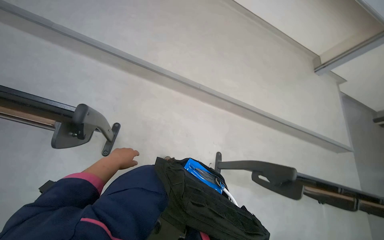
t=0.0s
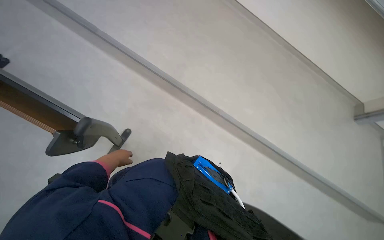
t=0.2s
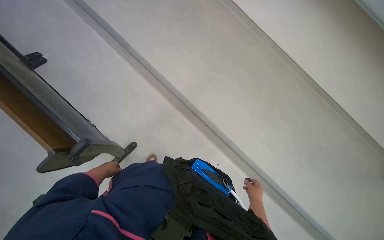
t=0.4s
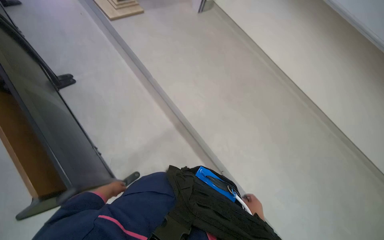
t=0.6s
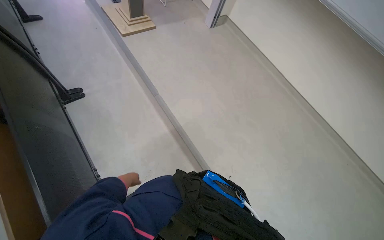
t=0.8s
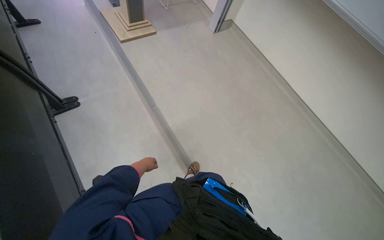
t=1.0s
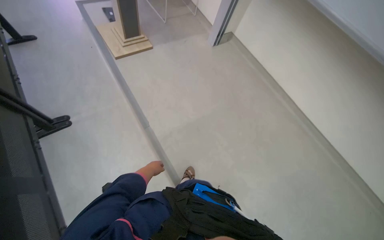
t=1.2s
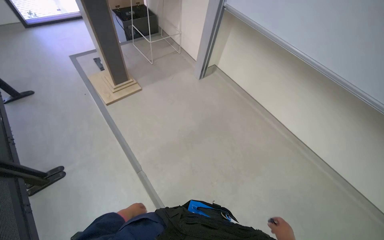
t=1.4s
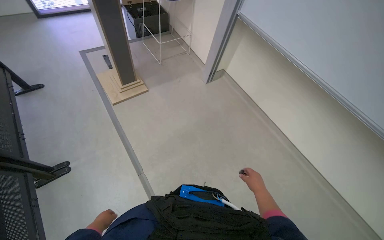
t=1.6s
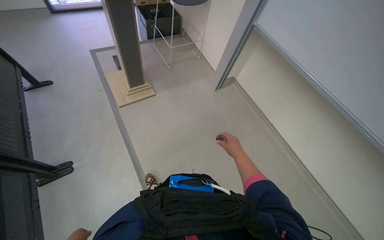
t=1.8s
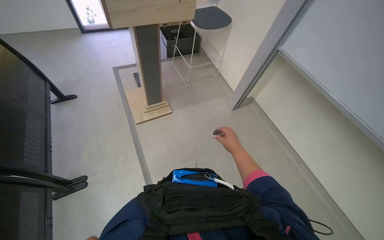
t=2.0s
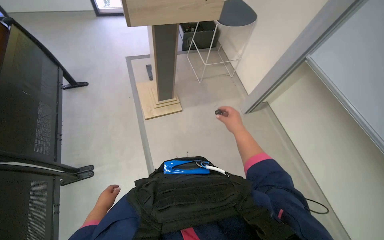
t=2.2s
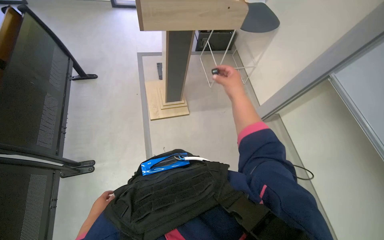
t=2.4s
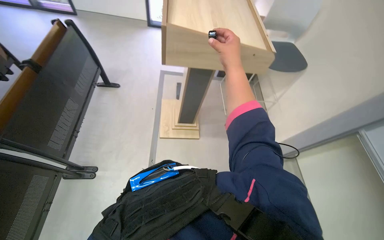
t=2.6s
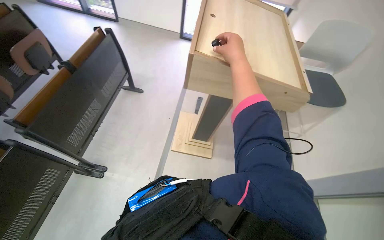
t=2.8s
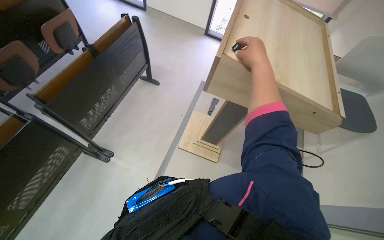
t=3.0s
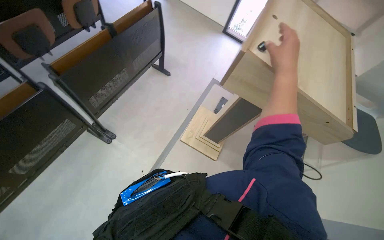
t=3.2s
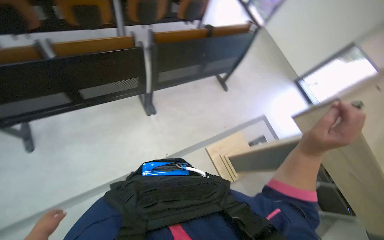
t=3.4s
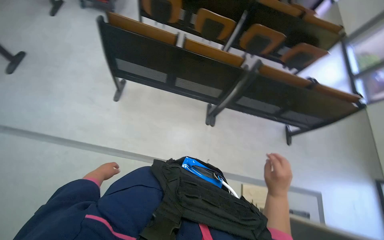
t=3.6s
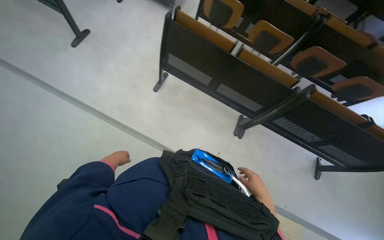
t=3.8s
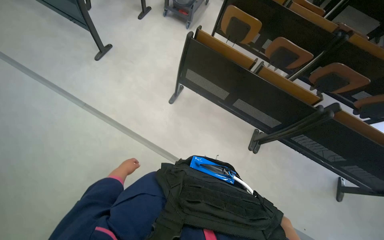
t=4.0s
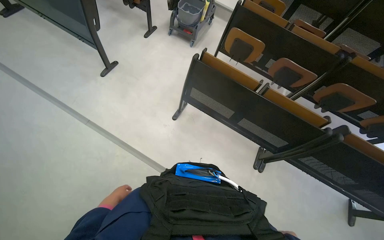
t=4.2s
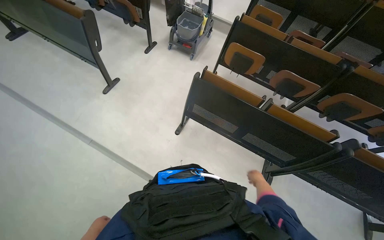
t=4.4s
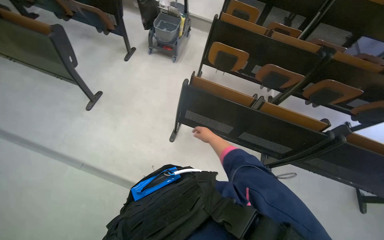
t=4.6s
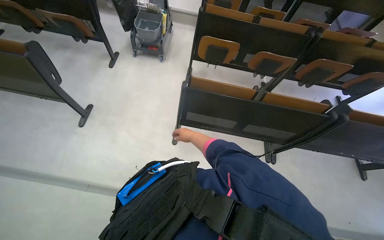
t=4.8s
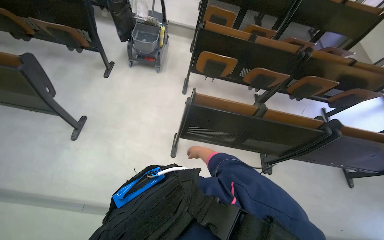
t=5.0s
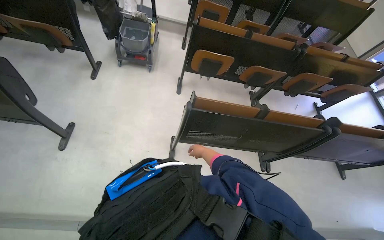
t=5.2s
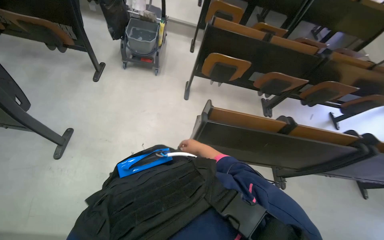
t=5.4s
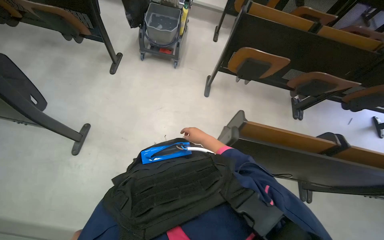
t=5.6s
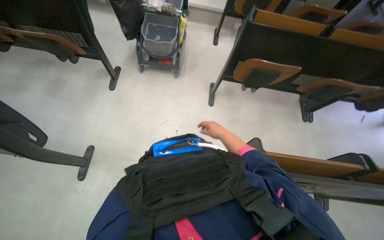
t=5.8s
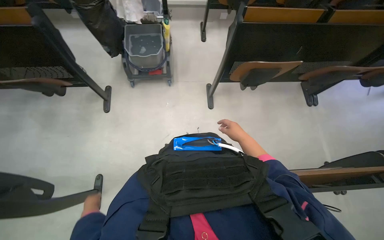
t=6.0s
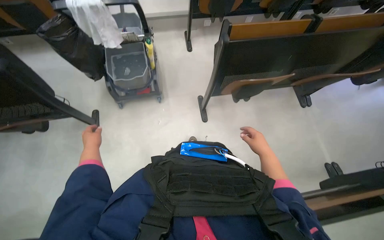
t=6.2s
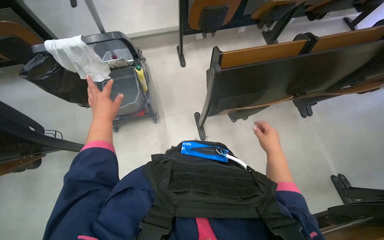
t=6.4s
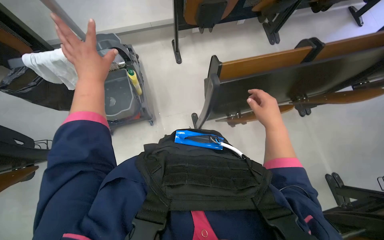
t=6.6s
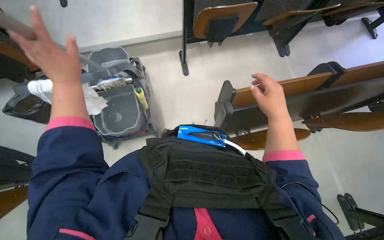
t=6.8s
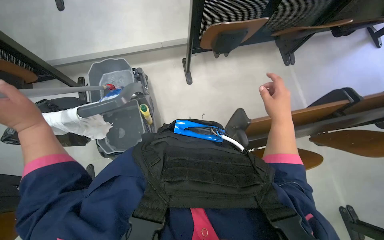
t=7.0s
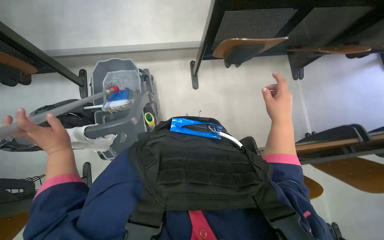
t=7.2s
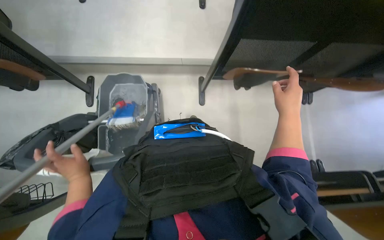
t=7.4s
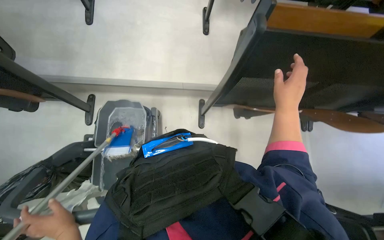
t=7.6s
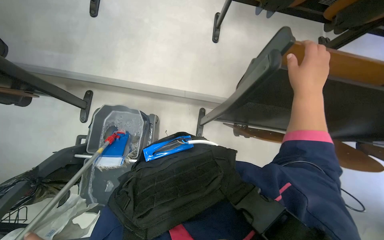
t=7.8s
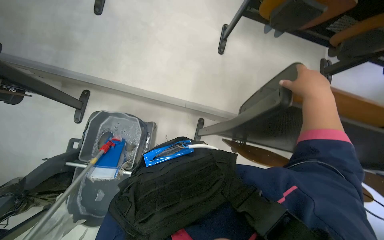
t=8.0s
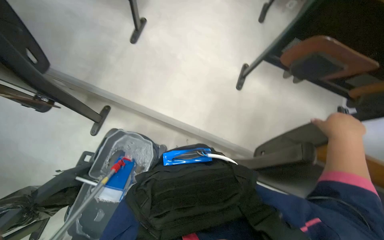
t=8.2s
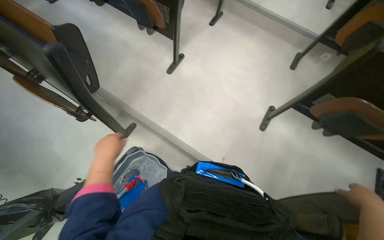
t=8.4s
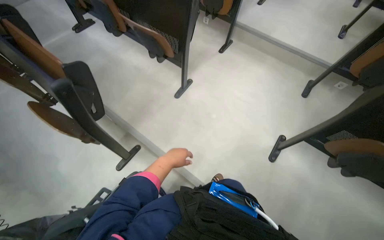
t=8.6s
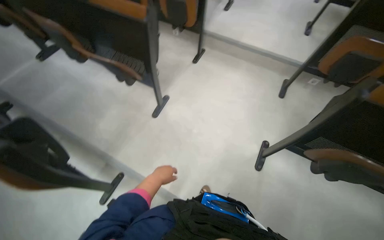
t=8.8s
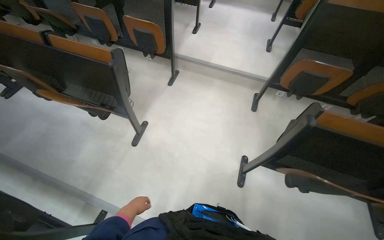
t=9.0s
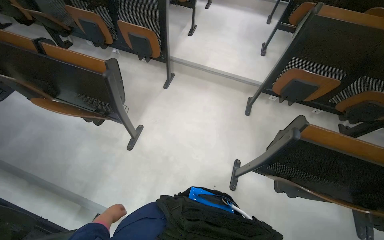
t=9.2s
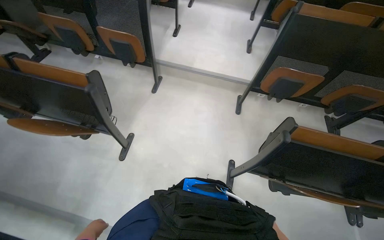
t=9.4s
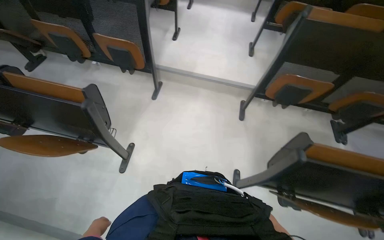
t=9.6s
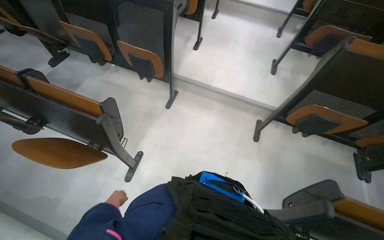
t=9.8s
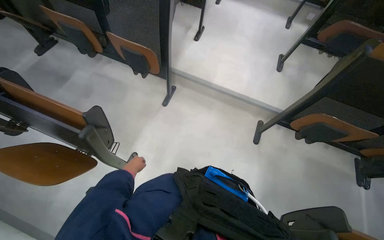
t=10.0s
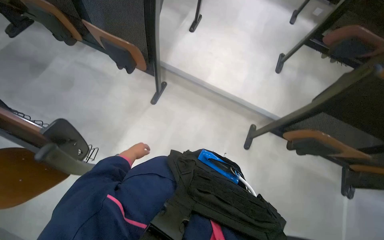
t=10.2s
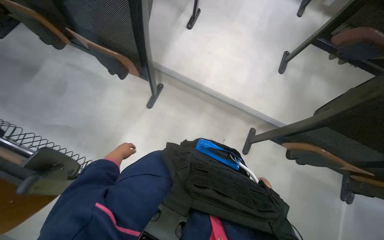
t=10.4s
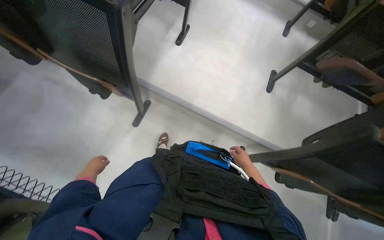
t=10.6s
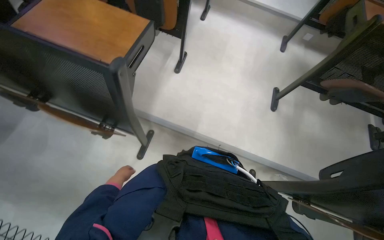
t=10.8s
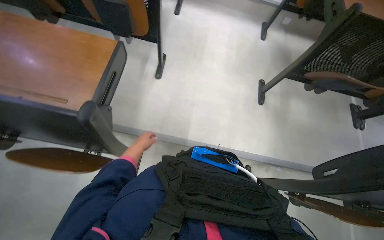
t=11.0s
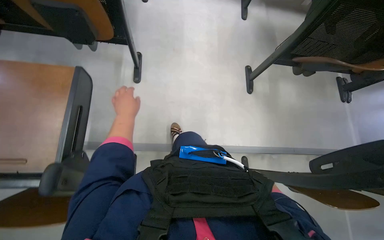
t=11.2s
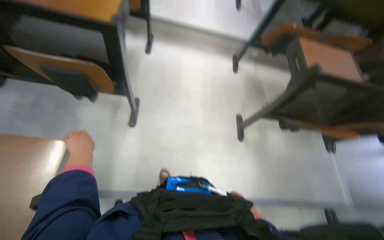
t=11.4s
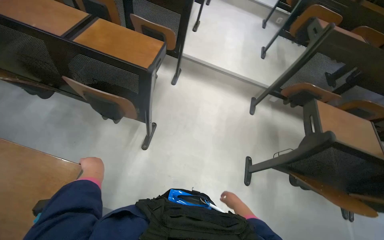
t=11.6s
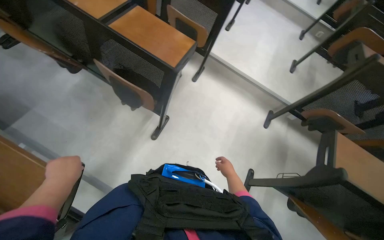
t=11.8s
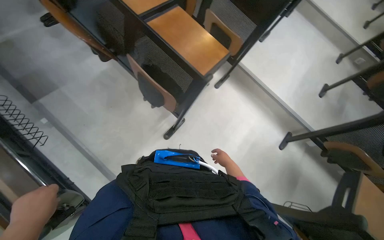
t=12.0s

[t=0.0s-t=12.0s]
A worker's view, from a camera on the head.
Job: organizing items.
The whole recording: Organizing lecture hall desks. The worker moves and adjusts desks in the lecture hall, picking up small items from the surfaces.
t=0.0s to t=1.6s: The camera is carried about 70 cm. The wearer's head swings some 20 degrees to the left.
t=1.6s to t=3.0s: The head rotates some 55 degrees to the left. The view tips upward by some 15 degrees.
t=3.0s to t=4.4s: The camera is carried some 70 cm. The wearer looks about 95 degrees further to the left. The camera pitches upward, by about 20 degrees.
t=4.4s to t=6.0s: The camera travels about 1 m. Everything in view rotates approximately 30 degrees counterclockwise.
t=6.0s to t=7.6s: The camera travels approximately 1 m.
t=7.6s to t=9.0s: The camera travels some 80 cm. The wearer looks some 25 degrees further upward.
t=9.0s to t=10.4s: The camera is carried some 90 cm. The wearer looks about 15 degrees further downward.

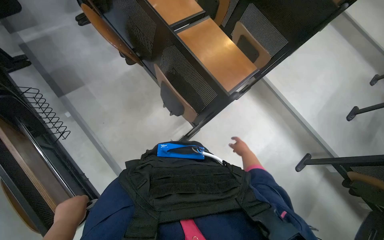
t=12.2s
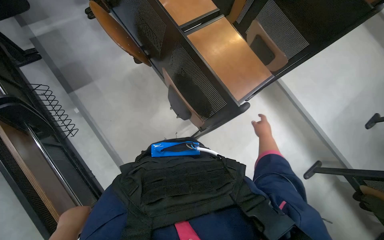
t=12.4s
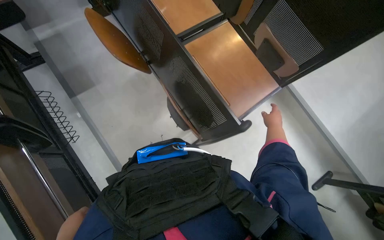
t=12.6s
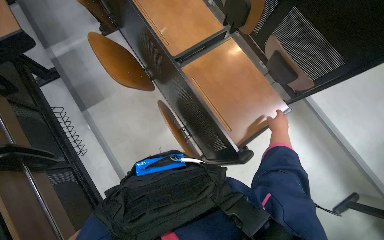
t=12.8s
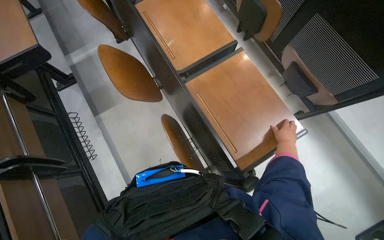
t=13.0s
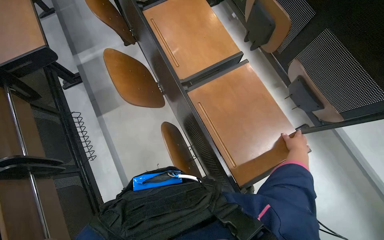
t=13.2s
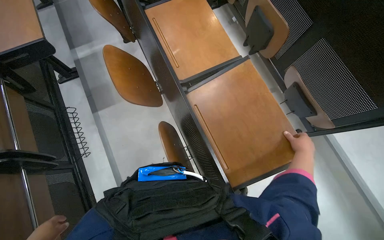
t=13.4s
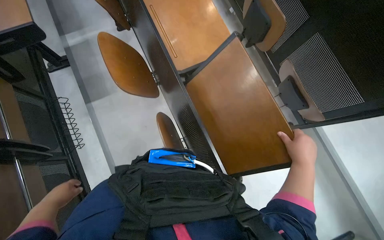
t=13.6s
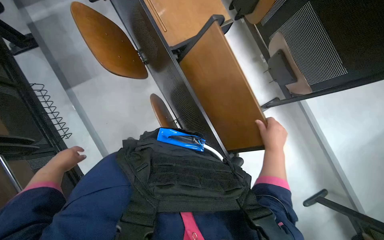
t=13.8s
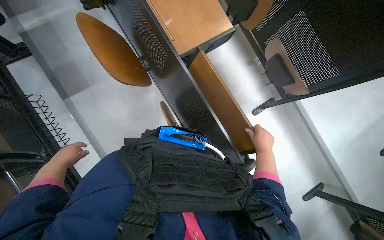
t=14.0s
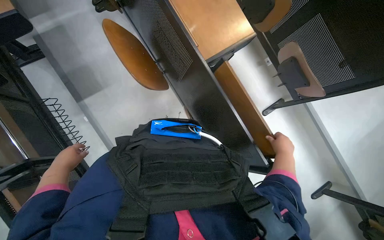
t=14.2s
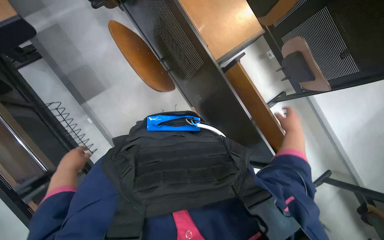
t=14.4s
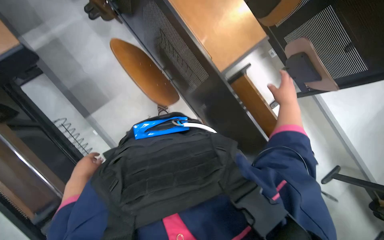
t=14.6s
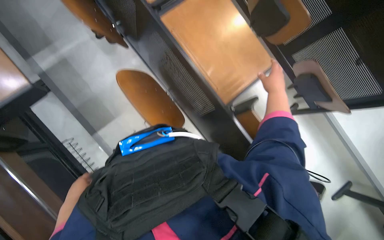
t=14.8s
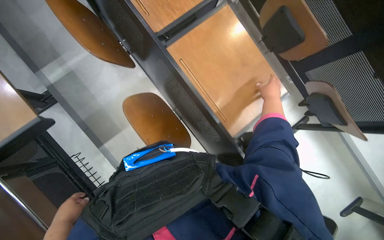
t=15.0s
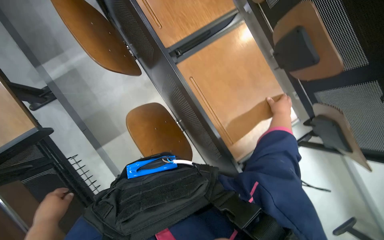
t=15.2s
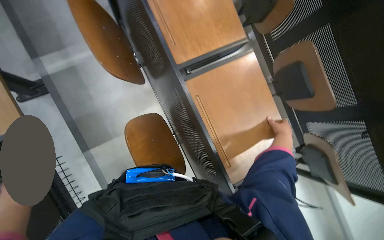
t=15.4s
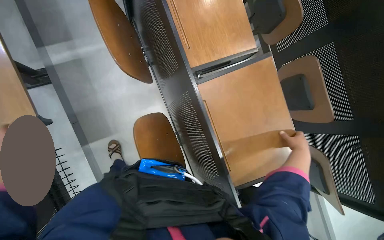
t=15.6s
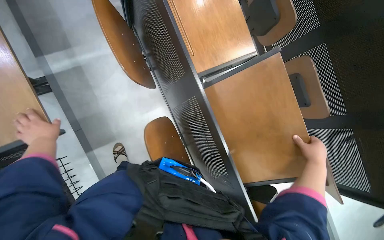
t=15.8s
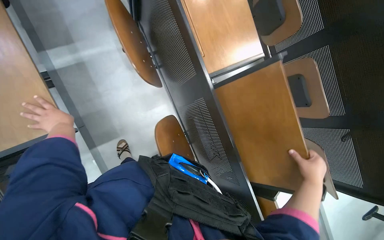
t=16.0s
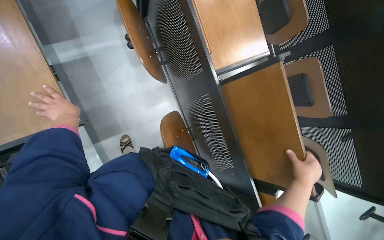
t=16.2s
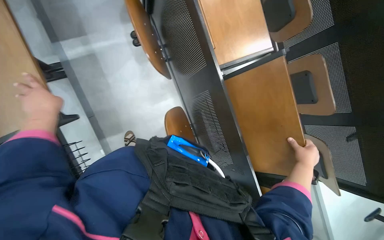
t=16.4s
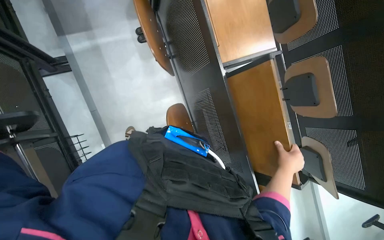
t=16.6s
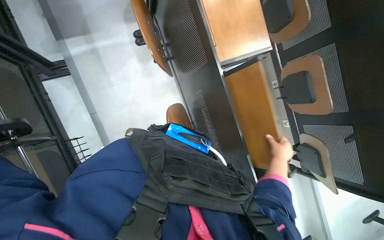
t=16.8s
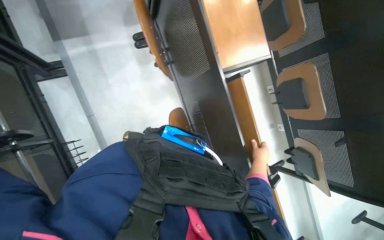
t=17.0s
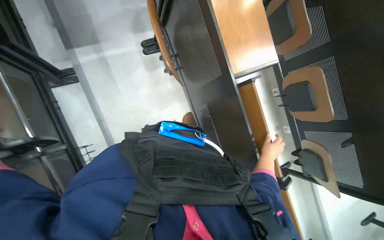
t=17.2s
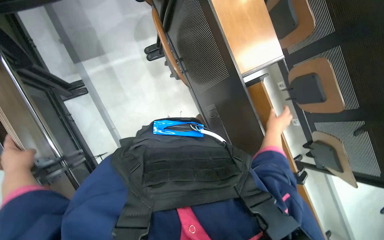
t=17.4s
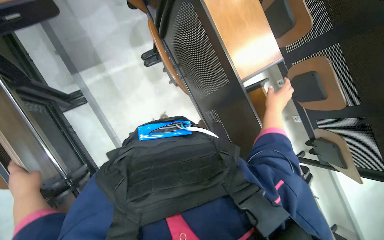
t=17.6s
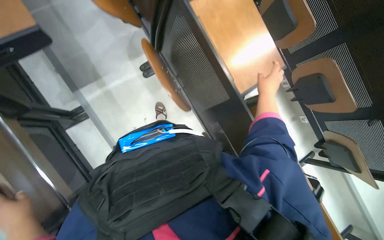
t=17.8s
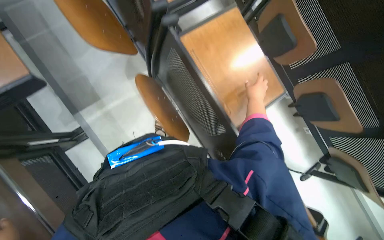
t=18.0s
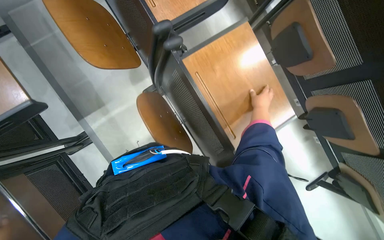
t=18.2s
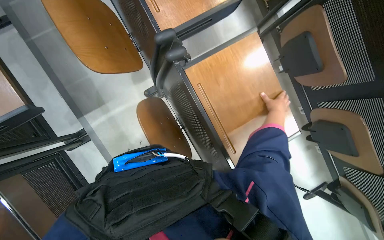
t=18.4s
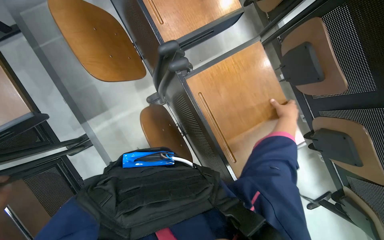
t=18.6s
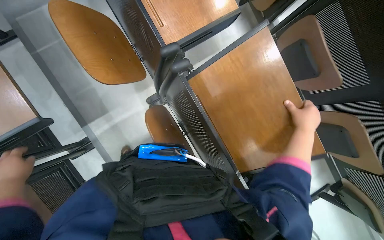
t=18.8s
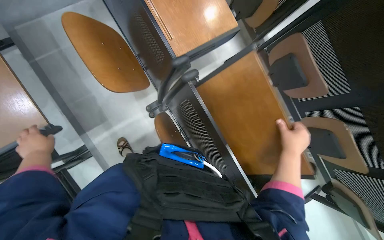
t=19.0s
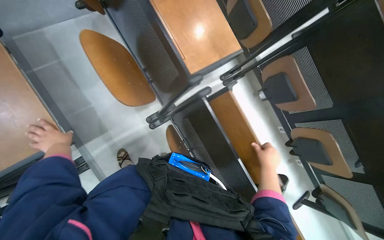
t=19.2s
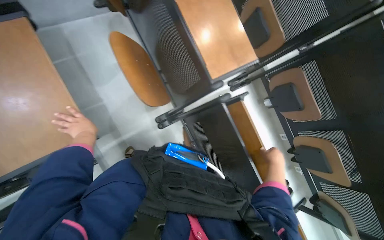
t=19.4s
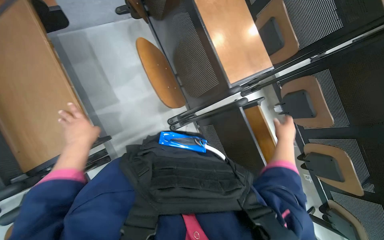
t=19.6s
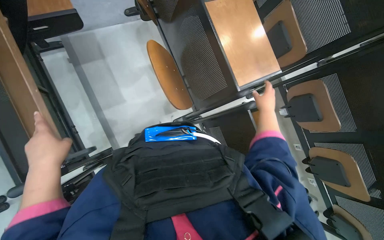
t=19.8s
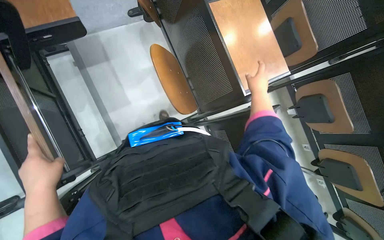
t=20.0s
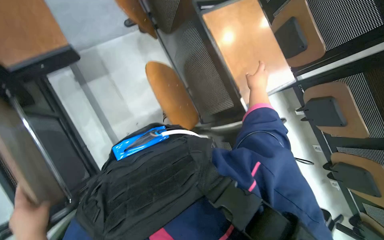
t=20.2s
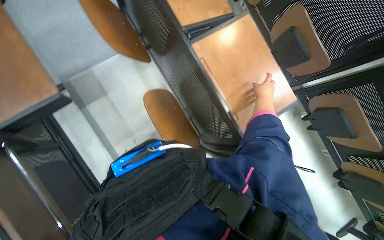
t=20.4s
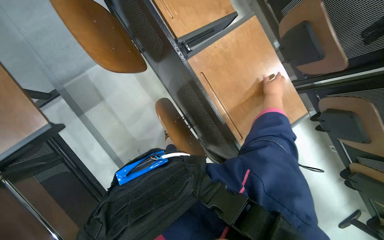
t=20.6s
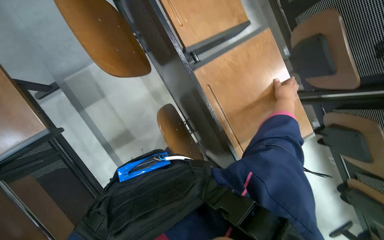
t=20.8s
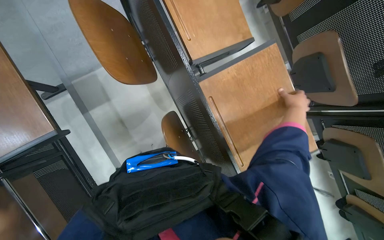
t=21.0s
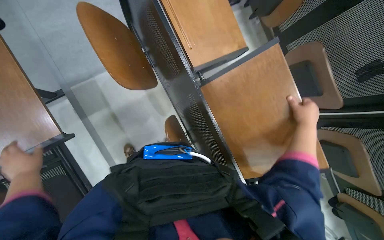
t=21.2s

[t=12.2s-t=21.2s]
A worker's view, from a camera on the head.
Job: organizing items.
The whole recording: Organizing lecture hall desks. The worker moves and adjusts desks in the lecture hall, picking up small items from the surfaces.
t=13.8s to t=15.2s: The camera travels approximately 70 cm.
t=15.2s to t=16.6s: The right hand travels down the picture by roughly 10 cm.
t=16.6s to t=18.2s: The head travels approximately 40 cm.
t=18.2s to t=19.8s: The camera is carried to the left, approximately 40 cm.
t=19.8s to t=21.2s: The camera travels roughly 60 cm.
